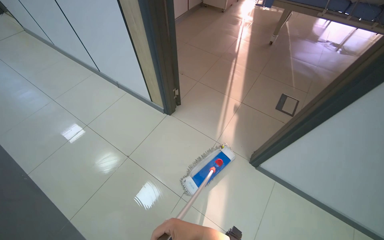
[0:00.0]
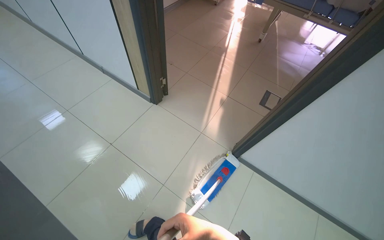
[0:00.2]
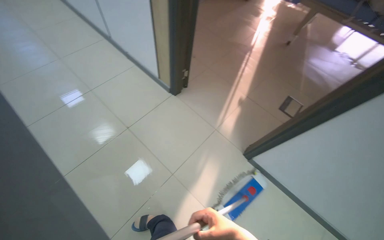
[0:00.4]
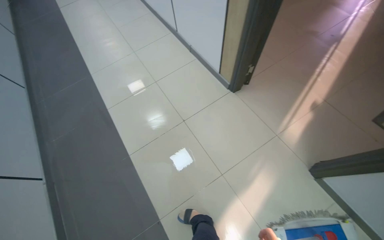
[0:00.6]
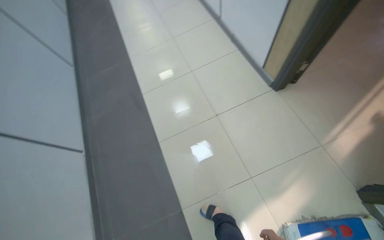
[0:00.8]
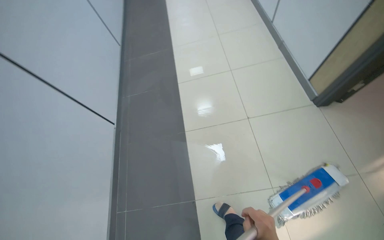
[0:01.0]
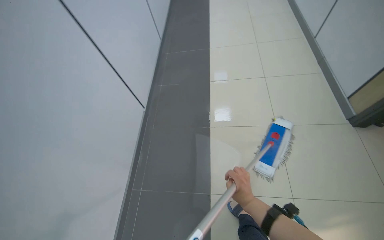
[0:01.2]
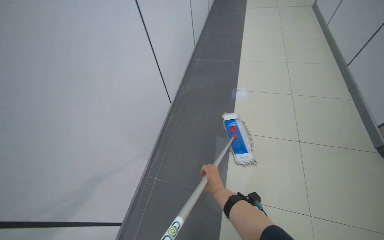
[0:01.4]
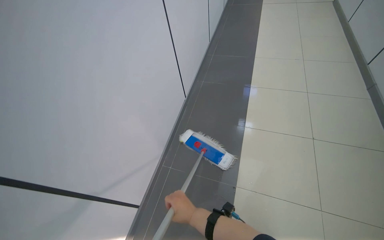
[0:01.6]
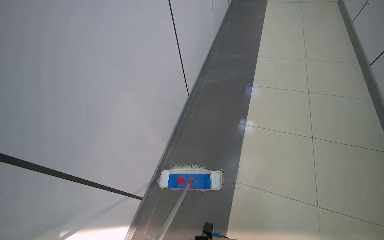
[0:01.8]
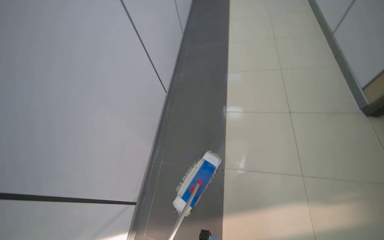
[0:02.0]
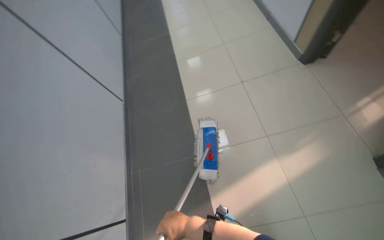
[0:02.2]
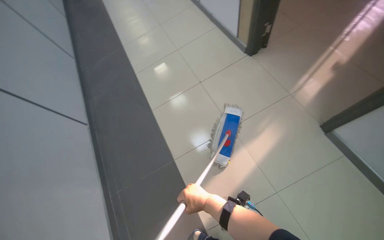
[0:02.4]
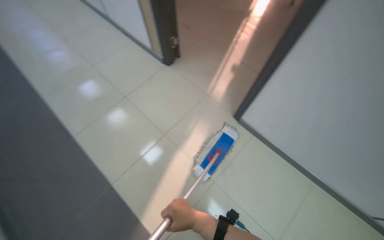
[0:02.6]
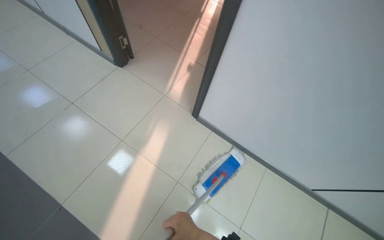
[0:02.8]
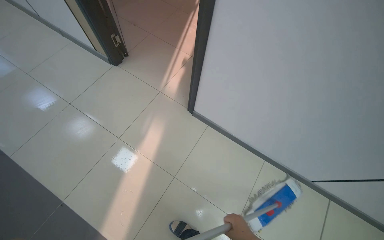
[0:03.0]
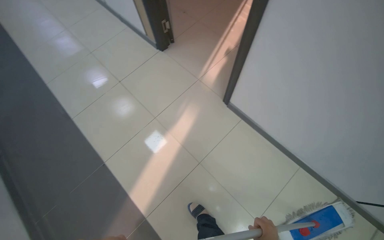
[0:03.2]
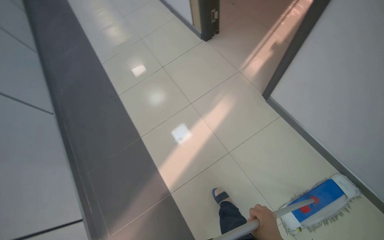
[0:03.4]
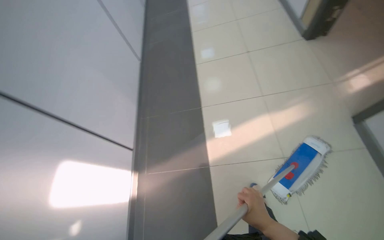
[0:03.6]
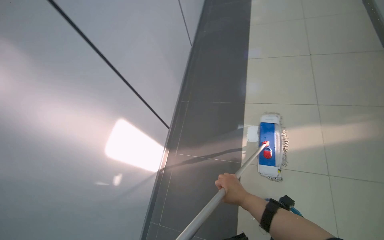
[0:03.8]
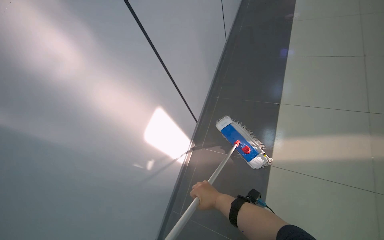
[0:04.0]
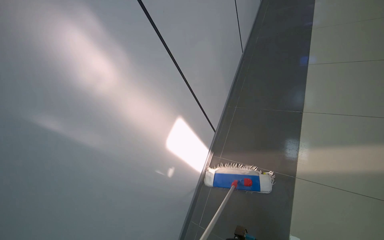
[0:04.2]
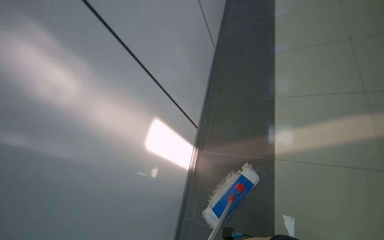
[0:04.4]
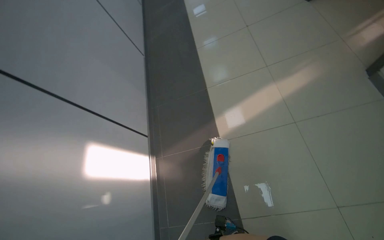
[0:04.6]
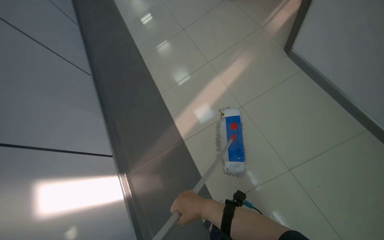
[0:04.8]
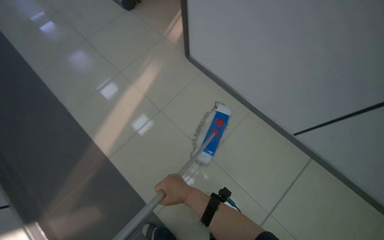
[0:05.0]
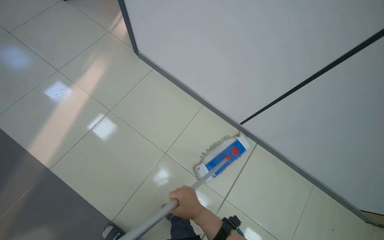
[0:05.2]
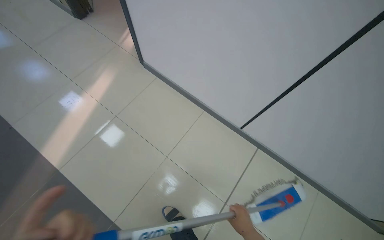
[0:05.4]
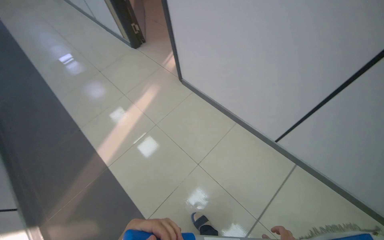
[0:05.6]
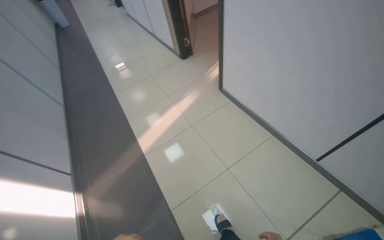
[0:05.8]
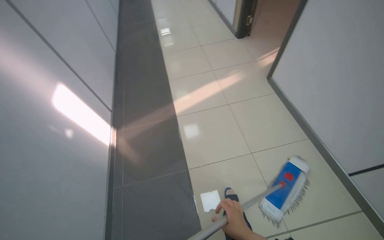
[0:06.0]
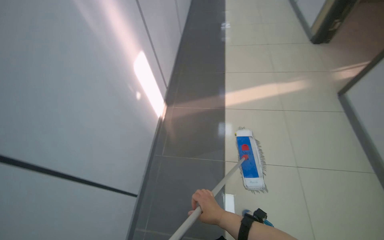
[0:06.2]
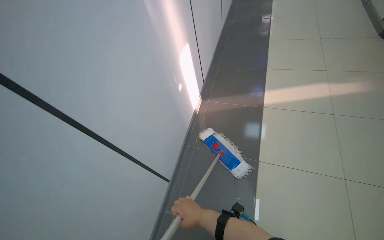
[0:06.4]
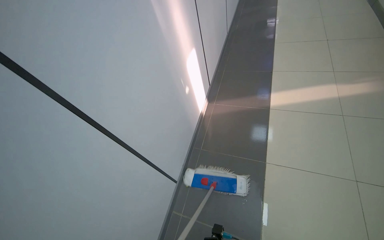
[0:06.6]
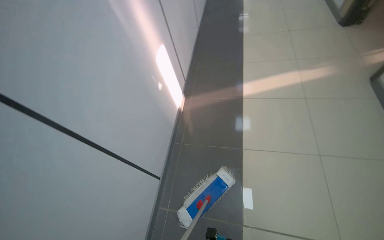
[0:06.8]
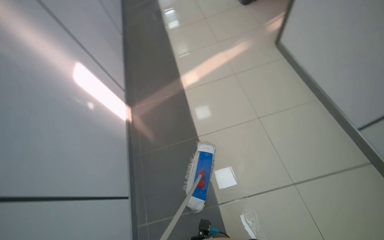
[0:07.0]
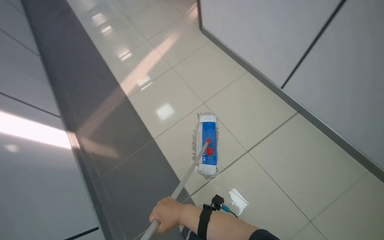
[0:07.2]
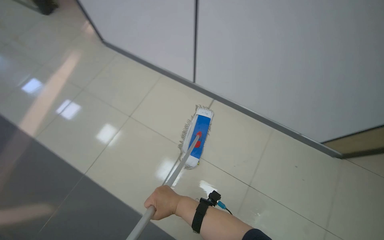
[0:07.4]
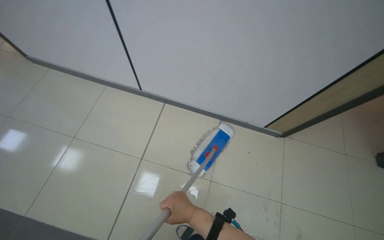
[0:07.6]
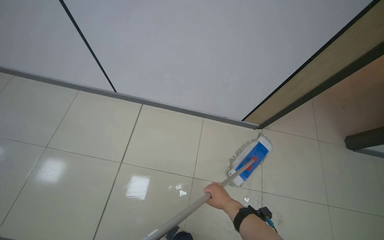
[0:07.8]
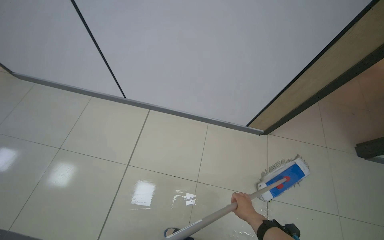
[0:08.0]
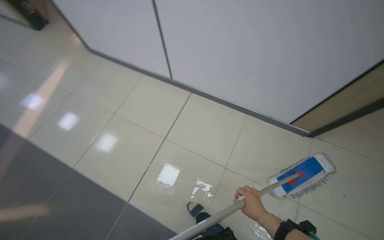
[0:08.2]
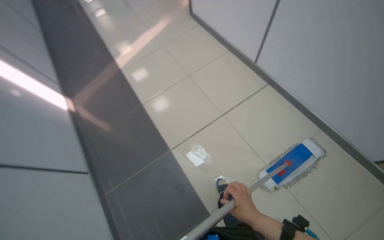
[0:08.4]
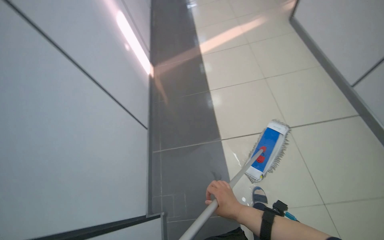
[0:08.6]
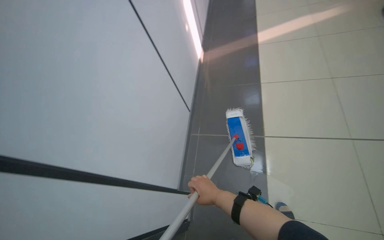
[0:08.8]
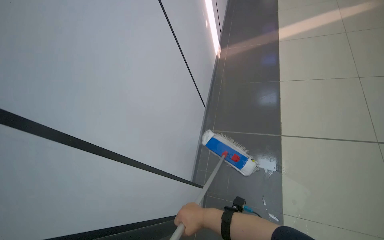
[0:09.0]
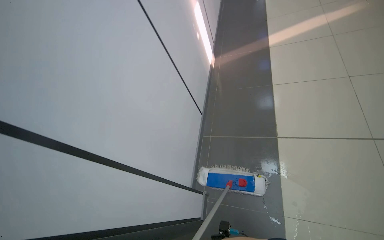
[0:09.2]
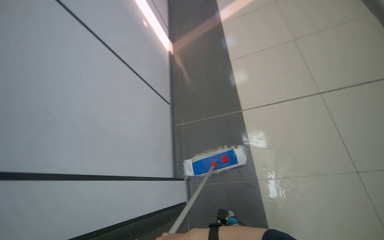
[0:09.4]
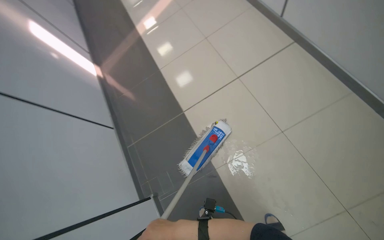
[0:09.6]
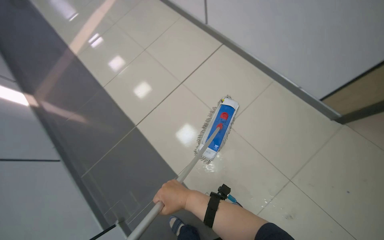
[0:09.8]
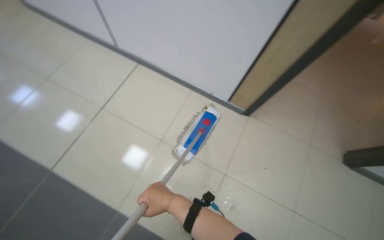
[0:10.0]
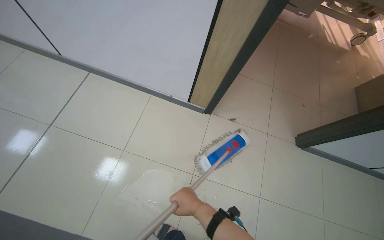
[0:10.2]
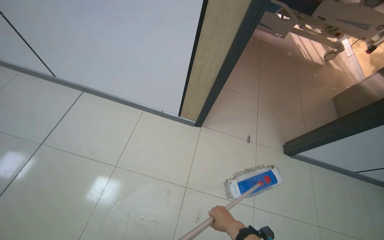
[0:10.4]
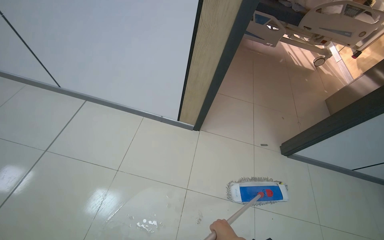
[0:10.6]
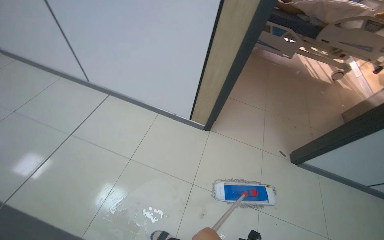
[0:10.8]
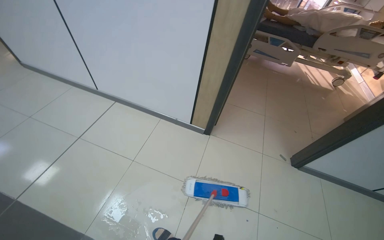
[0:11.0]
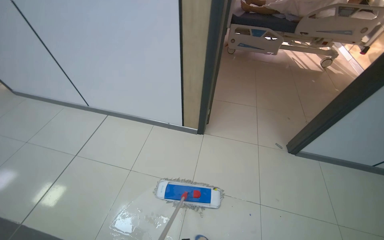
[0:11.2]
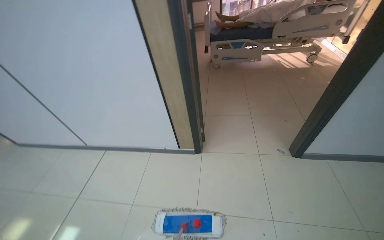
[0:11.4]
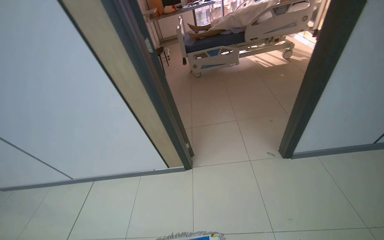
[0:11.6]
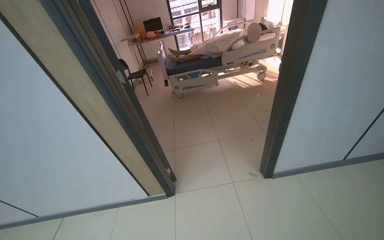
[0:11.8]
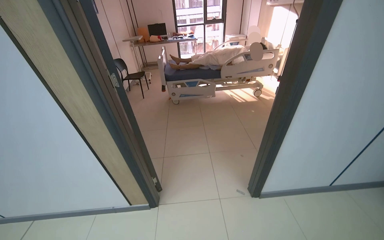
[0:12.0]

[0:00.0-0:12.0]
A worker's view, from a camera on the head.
Job: mopping floor.
The whole recording: Mopping hospital hallway floor. The worker mops the floor of the hospital hallway.
0:00.0 to 0:01.6: The head travels about 70 cm. The head turns to the left by approximately 75 degrees.
0:01.6 to 0:03.0: The head travels about 80 cm. The head rotates roughly 75 degrees to the right.
0:03.0 to 0:04.4: The camera is carried about 70 cm. The wearer looks roughly 75 degrees further to the left.
0:04.4 to 0:06.0: The camera is carried some 60 cm. The wearer looks about 35 degrees further to the right. The wearer looks roughly 20 degrees further upward.
0:09.0 to 0:10.4: The head travels approximately 70 cm. The head rotates some 80 degrees to the right. The view tips upward by about 20 degrees.
0:10.4 to 0:12.0: The head travels approximately 60 cm. The view tilts some 30 degrees upward.

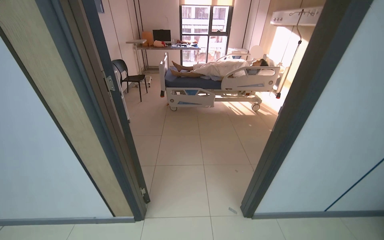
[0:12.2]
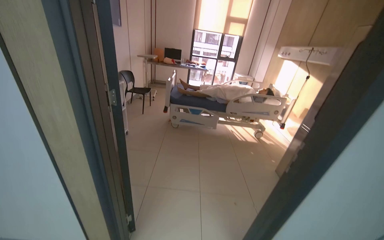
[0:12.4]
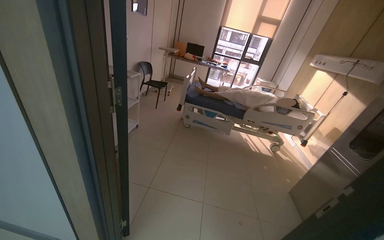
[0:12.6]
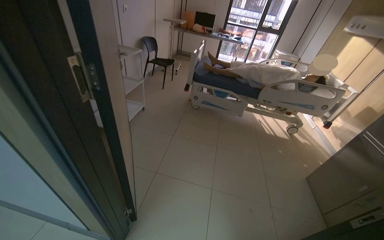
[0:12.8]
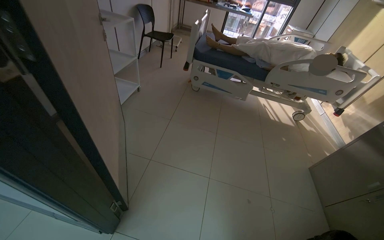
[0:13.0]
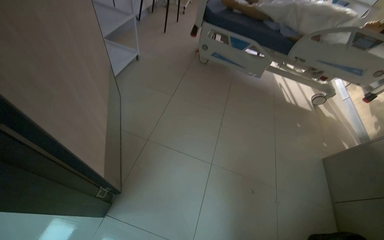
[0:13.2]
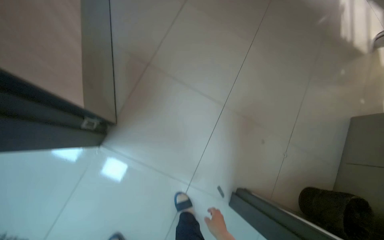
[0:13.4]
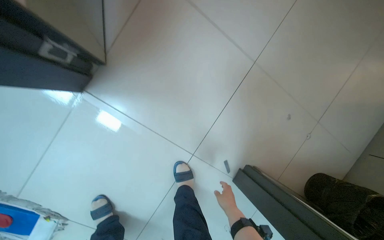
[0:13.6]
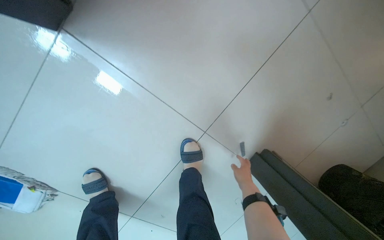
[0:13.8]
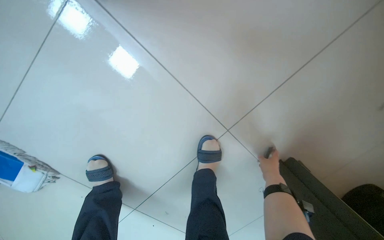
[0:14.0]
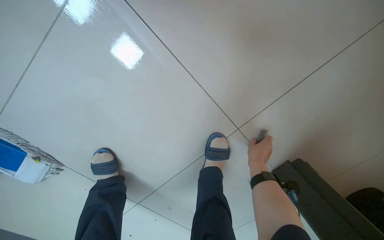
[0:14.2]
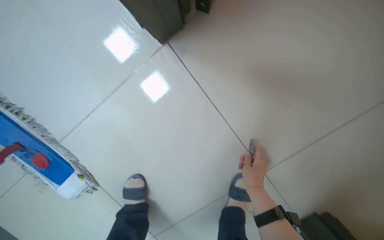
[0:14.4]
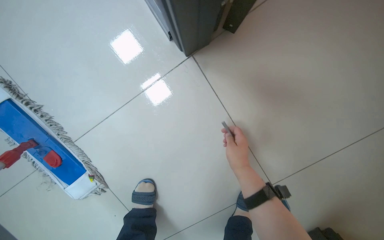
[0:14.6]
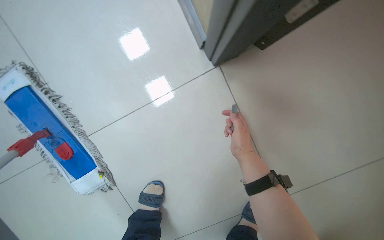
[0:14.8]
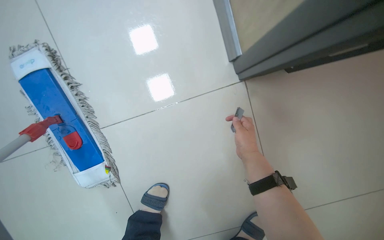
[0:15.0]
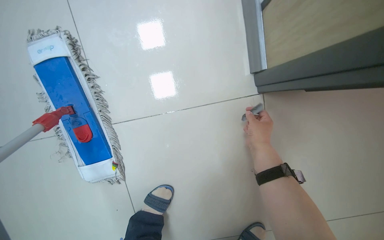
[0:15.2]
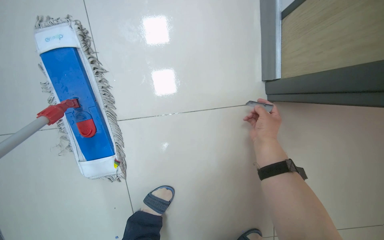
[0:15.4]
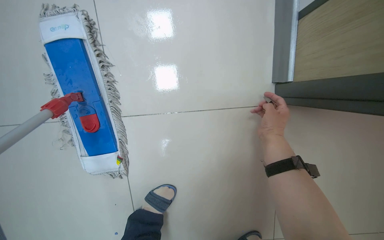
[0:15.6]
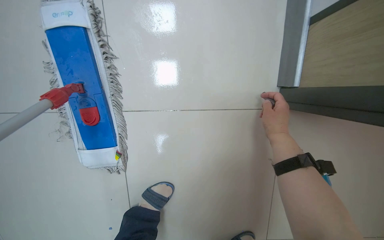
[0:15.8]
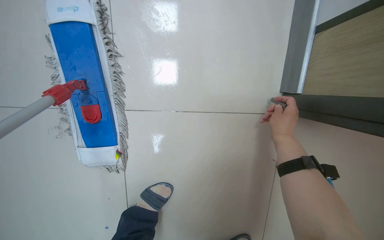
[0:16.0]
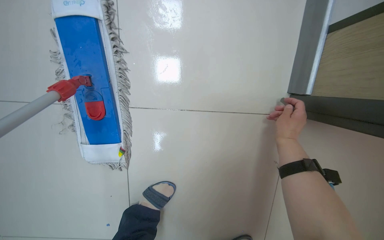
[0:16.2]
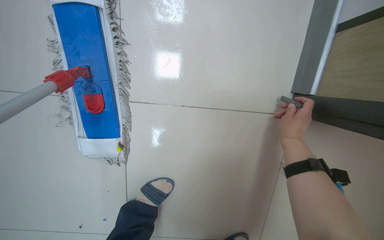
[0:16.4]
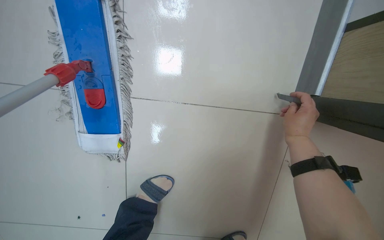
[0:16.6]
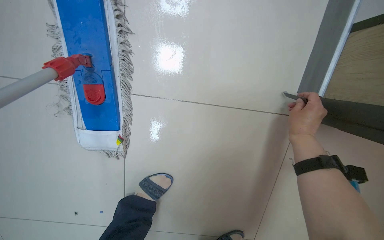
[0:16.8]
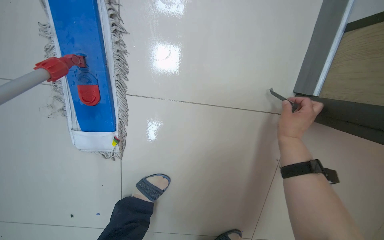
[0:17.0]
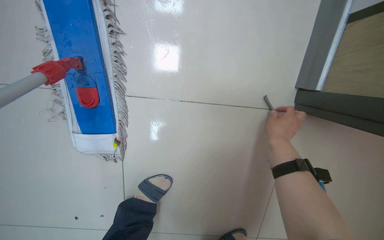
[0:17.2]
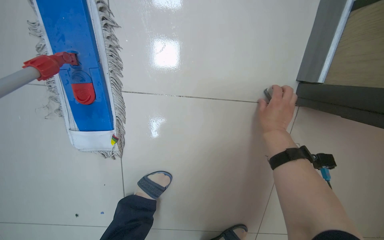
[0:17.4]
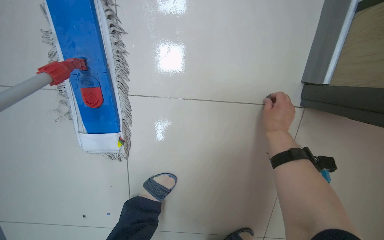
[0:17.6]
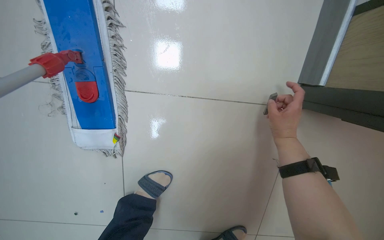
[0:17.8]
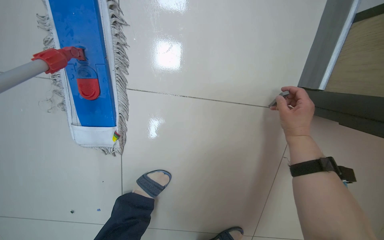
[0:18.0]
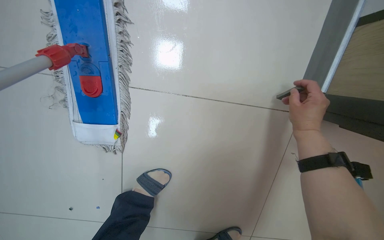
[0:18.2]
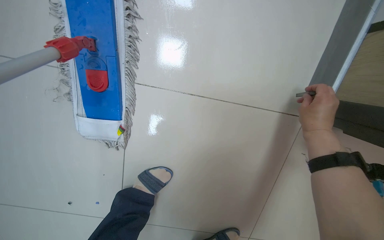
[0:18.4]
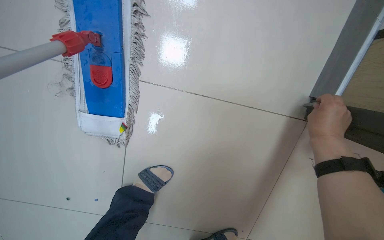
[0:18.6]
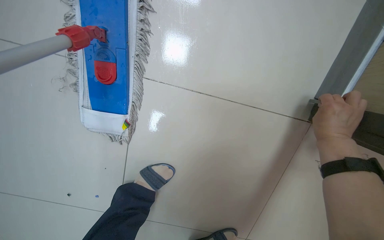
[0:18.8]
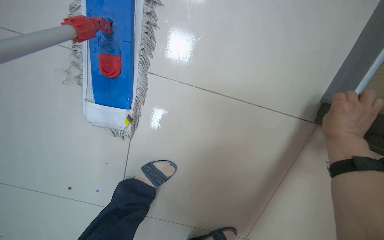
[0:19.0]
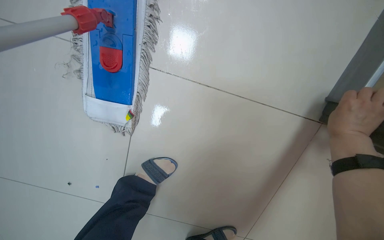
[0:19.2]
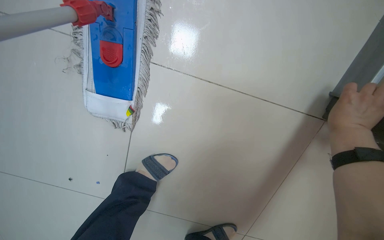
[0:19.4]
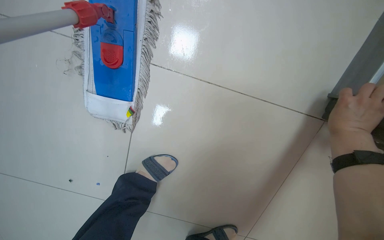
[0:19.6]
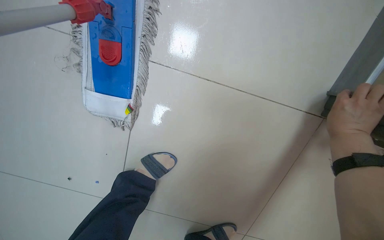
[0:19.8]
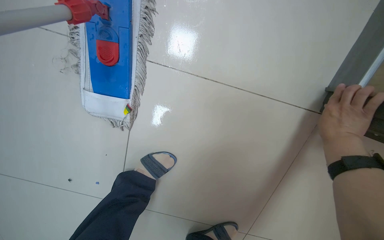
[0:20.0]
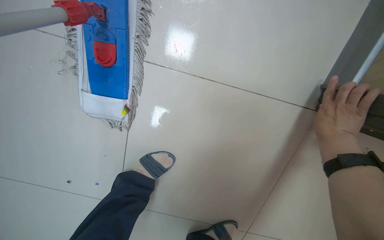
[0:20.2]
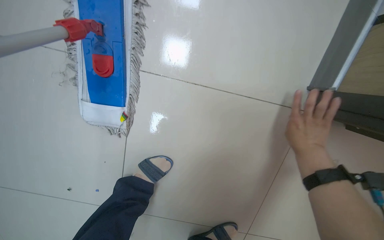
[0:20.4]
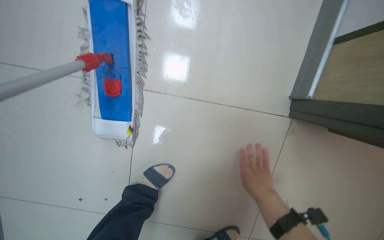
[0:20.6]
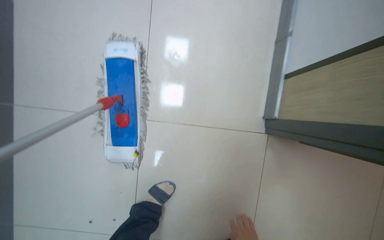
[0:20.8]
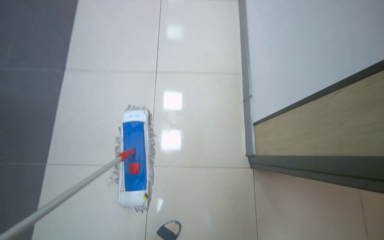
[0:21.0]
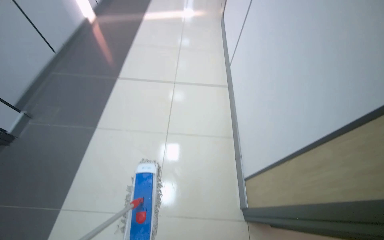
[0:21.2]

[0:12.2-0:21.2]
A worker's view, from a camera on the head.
Job: mopping floor.
The whole recording: Mopping hospital hallway floor. The worker mops the floor of the hospital hallway.
0:12.2 to 0:13.8: The camera is carried about 1 m. The head turns to the left by some 45 degrees. The wearer looks roughly 70 degrees further downward.
0:13.8 to 0:15.2: The wearer moves to the left, about 50 cm. Everything in view rotates approximately 40 degrees clockwise.
0:19.8 to 0:21.2: The camera travels about 60 cm. The camera pitches upward, by some 50 degrees.
